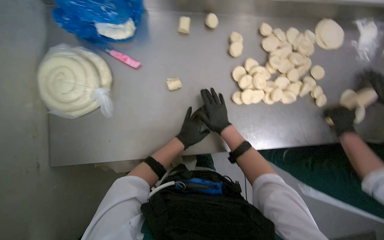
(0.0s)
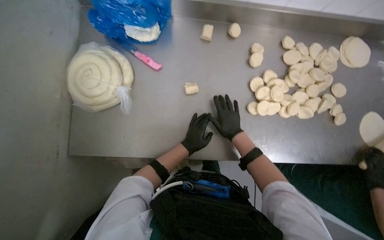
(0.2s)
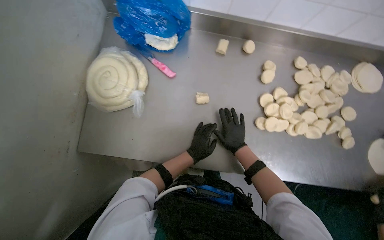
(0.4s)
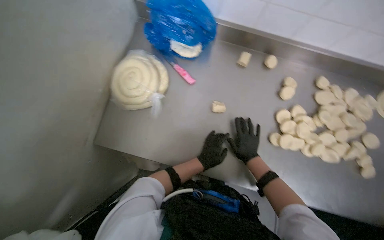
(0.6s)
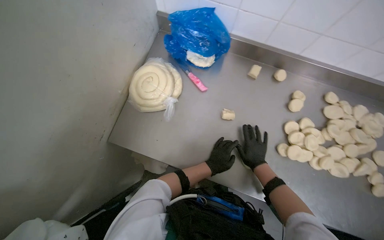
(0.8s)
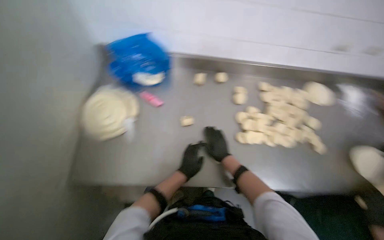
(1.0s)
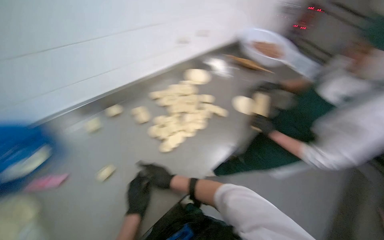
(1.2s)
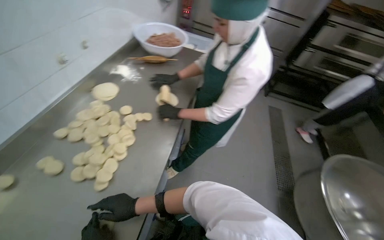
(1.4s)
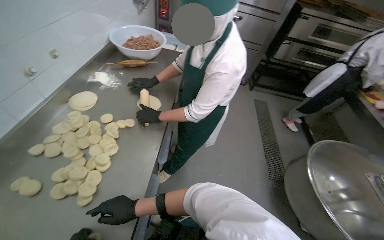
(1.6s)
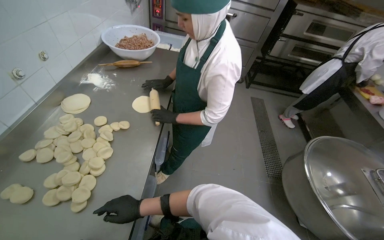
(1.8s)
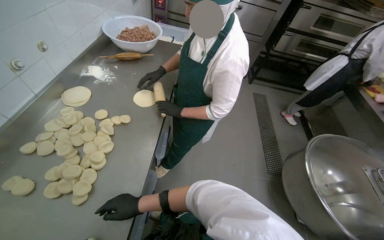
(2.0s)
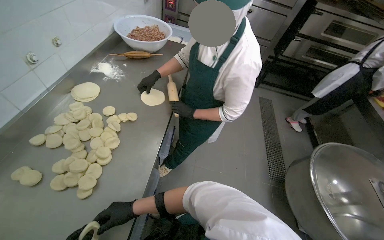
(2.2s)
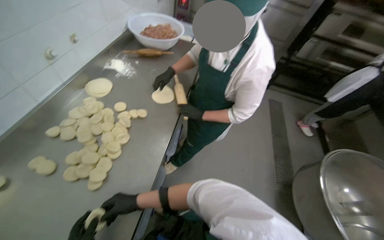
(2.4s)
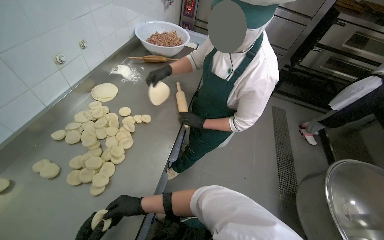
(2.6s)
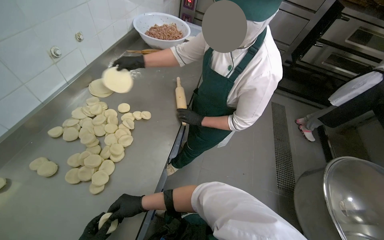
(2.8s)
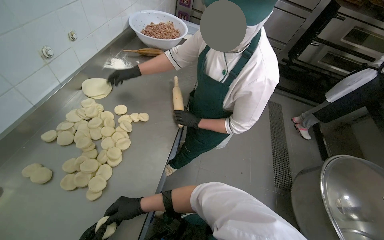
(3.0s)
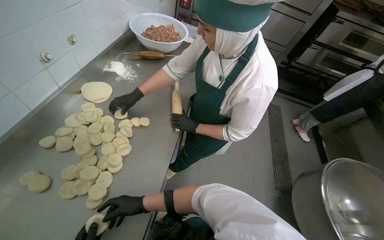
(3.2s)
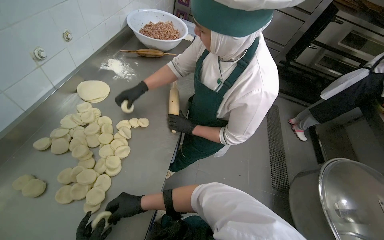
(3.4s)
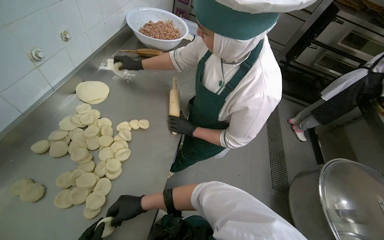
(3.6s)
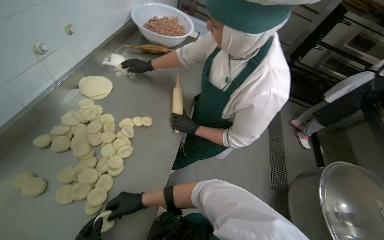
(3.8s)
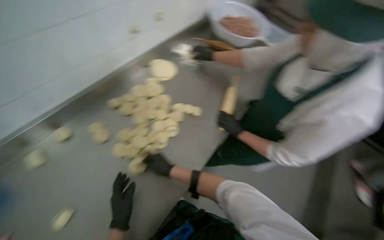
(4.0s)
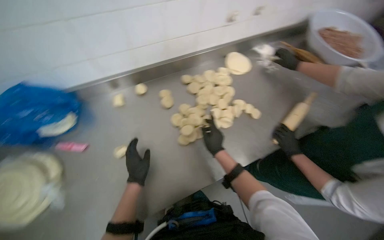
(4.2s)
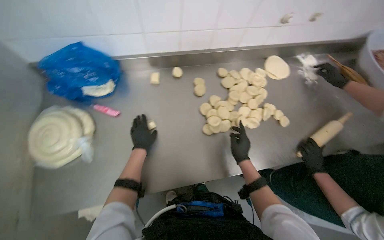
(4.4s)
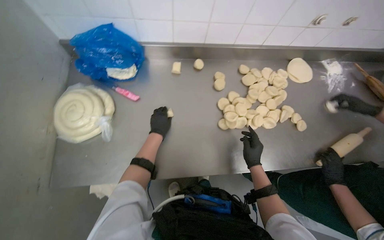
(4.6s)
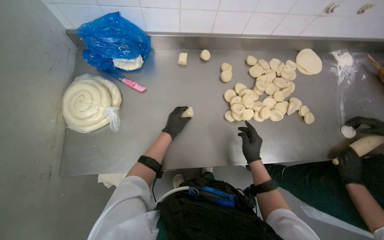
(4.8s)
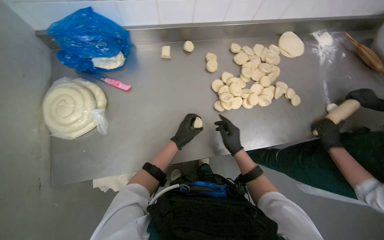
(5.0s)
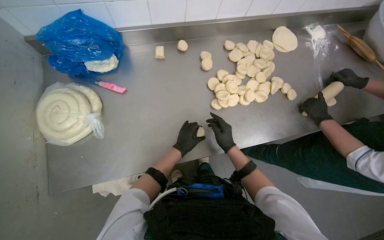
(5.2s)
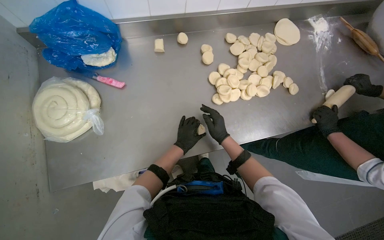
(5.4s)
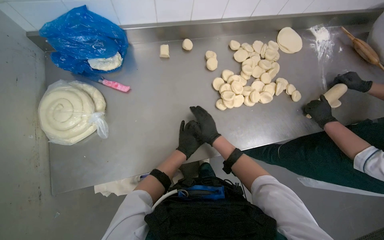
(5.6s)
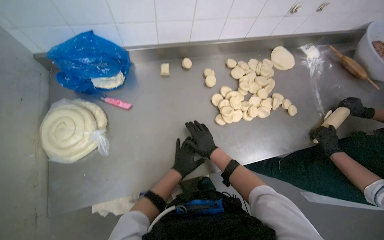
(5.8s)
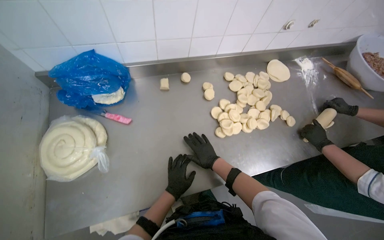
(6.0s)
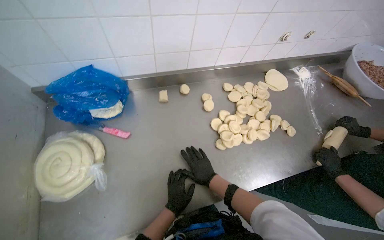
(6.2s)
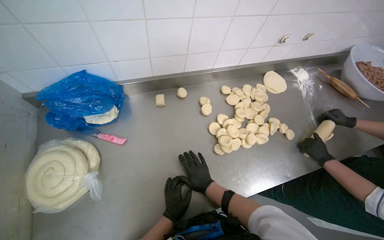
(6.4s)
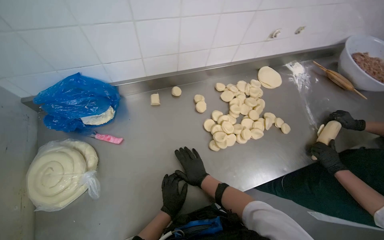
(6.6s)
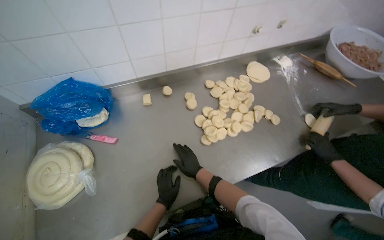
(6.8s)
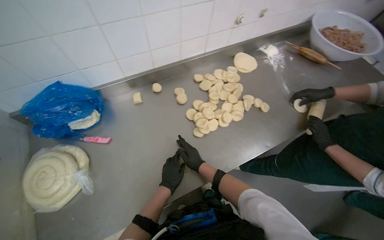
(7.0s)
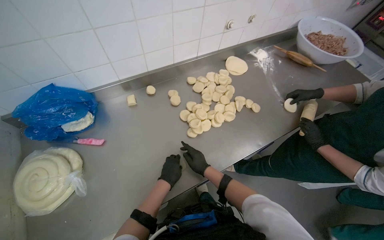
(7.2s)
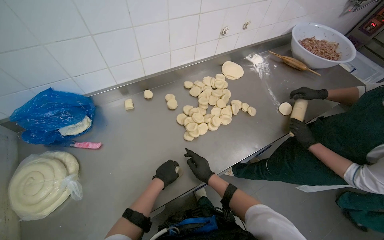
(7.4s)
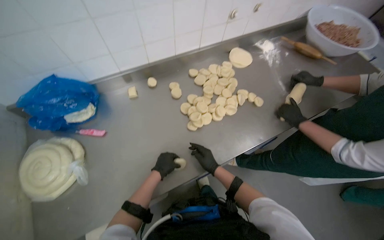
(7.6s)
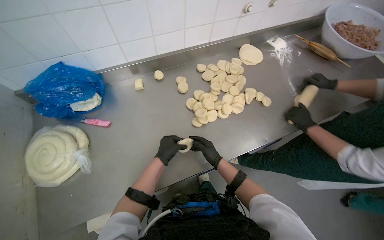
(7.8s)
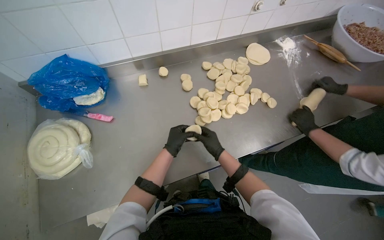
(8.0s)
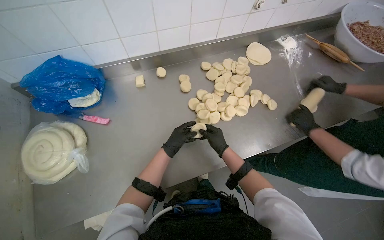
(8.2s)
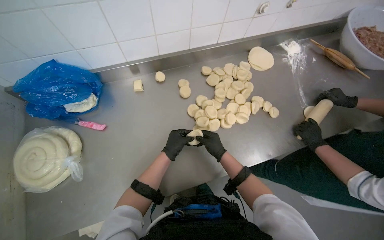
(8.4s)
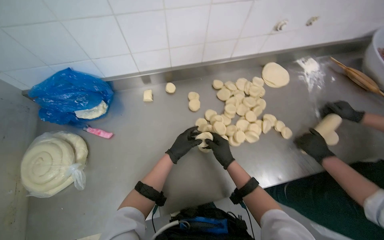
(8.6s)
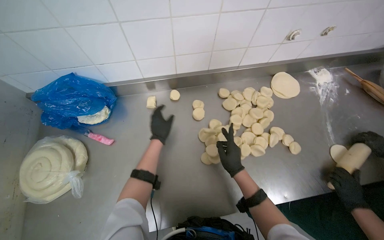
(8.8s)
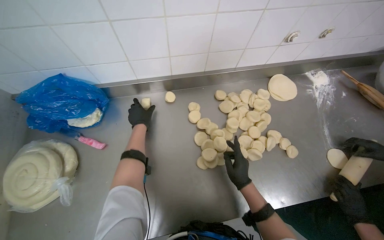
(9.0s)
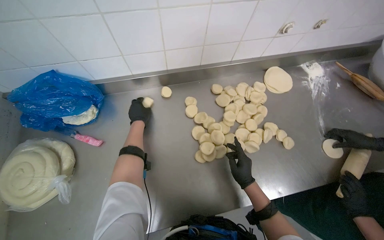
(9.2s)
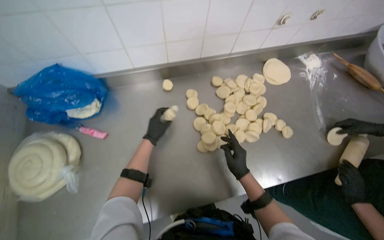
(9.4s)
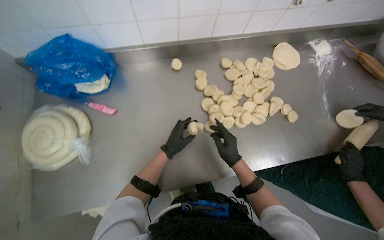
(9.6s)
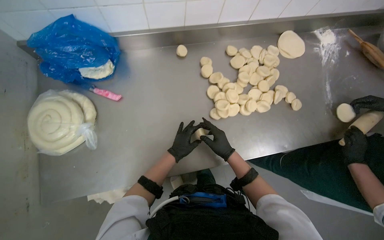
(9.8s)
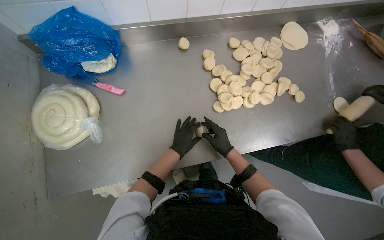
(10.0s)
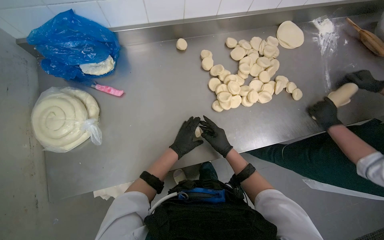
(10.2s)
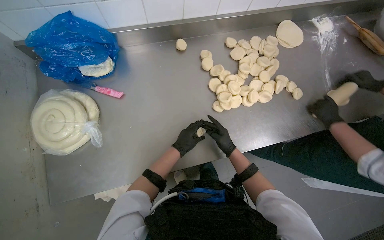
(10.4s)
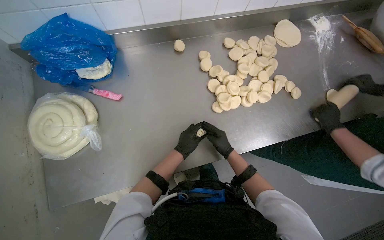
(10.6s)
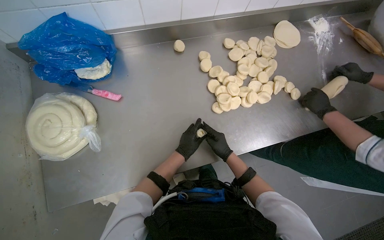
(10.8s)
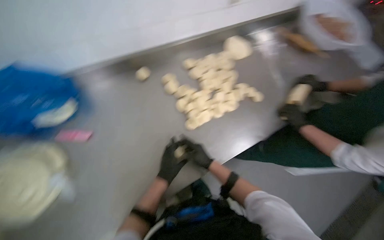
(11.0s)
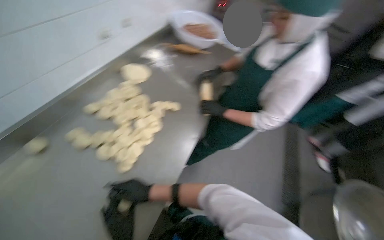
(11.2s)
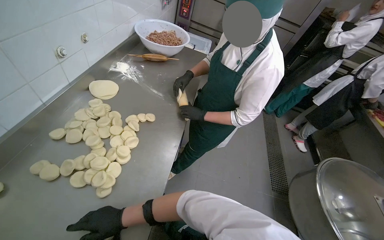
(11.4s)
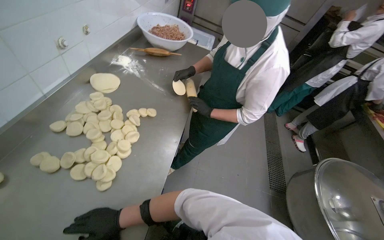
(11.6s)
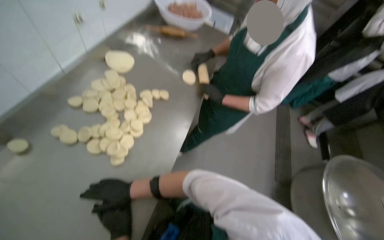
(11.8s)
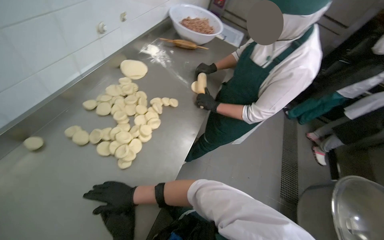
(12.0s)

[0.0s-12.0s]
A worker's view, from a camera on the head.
Job: preparing food.
The whole recording: Shaping dough balls. The worker shapes small pieces of dough into balls on the metal table.
0.0s to 1.6s: The head turns to the right by approximately 80 degrees. The camera pitches upward, by roughly 20 degrees.
3.0s to 4.4s: The wearer's head swings roughly 65 degrees to the left.
4.4s to 6.0s: The left hand goes some 15 cm down the picture, while the right hand moves to the left, some 20 cm.
6.0s to 7.6s: The left hand heads up the picture, covering roughly 10 cm.
7.6s to 9.0s: The left hand heads up the picture, farther from the camera and to the left, covering some 35 cm.
9.0s to 10.4s: The left hand heads down the picture, covering approximately 35 cm.
10.4s to 12.0s: The wearer looks approximately 50 degrees further to the right.

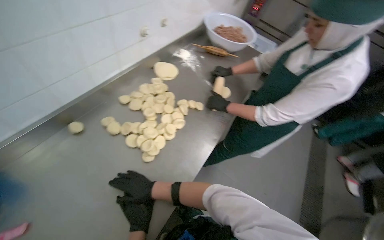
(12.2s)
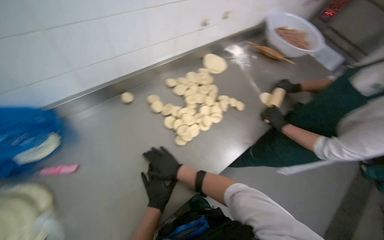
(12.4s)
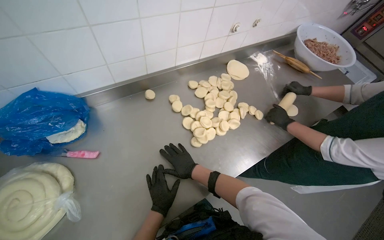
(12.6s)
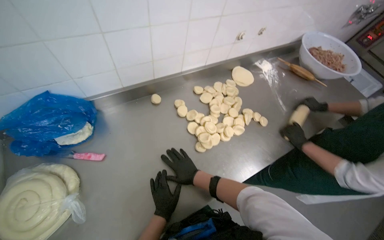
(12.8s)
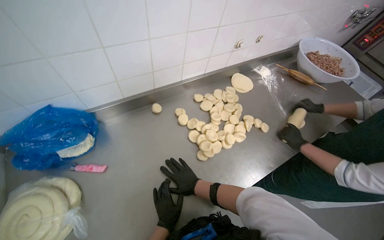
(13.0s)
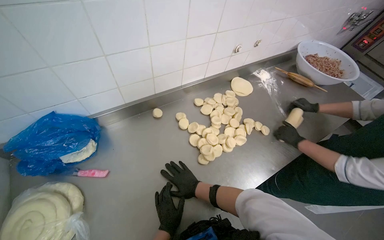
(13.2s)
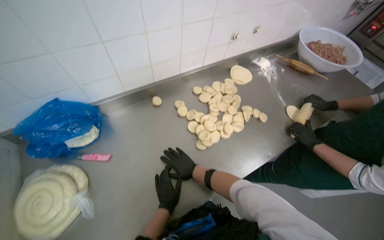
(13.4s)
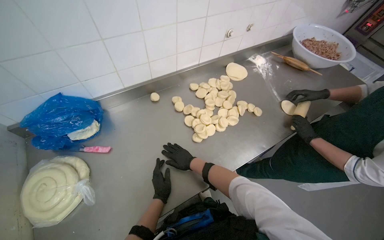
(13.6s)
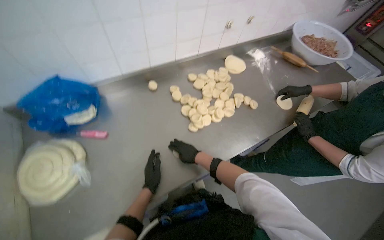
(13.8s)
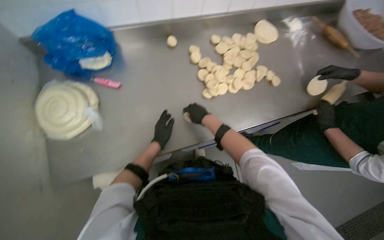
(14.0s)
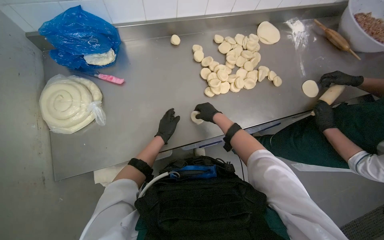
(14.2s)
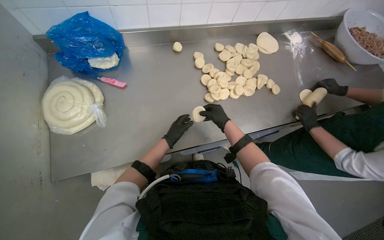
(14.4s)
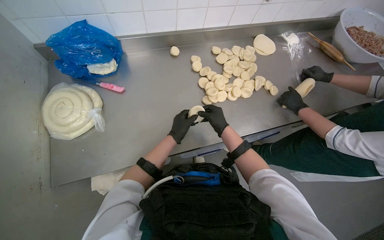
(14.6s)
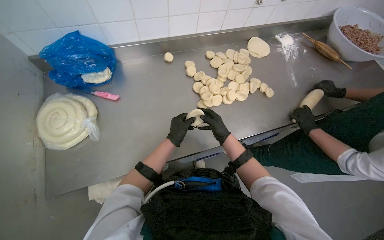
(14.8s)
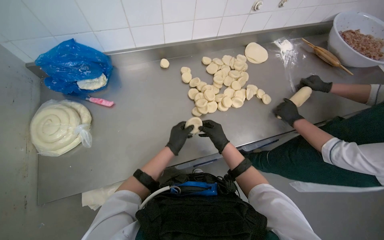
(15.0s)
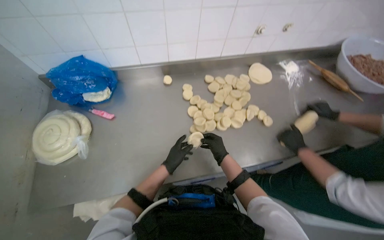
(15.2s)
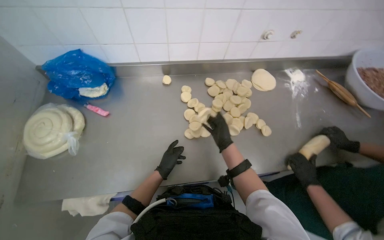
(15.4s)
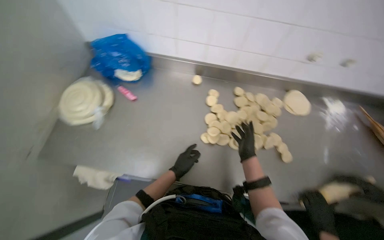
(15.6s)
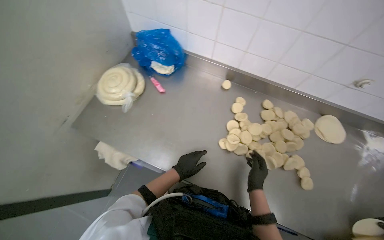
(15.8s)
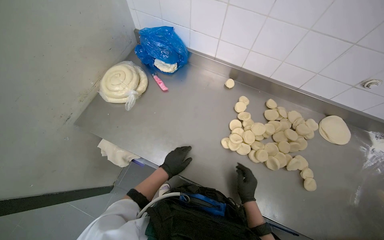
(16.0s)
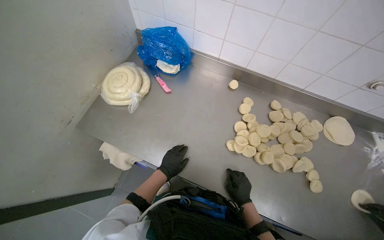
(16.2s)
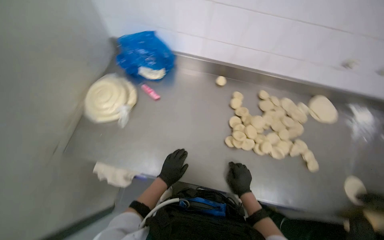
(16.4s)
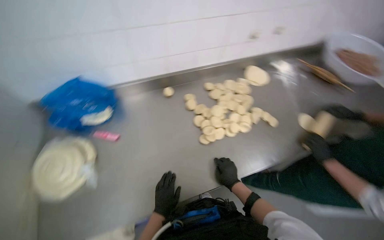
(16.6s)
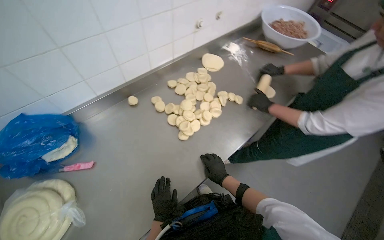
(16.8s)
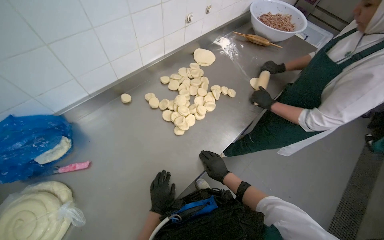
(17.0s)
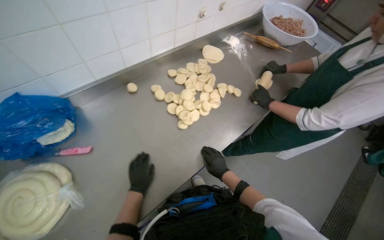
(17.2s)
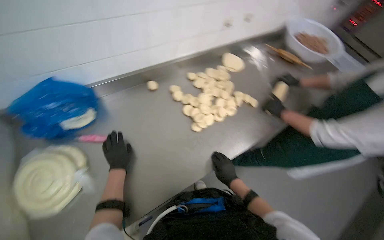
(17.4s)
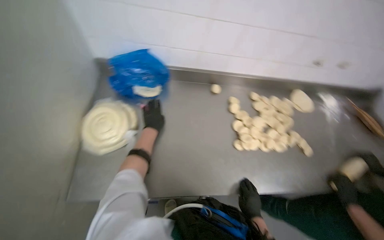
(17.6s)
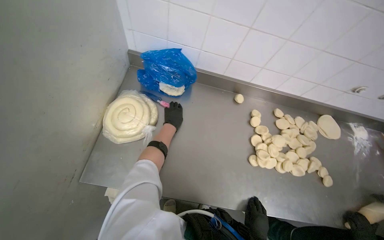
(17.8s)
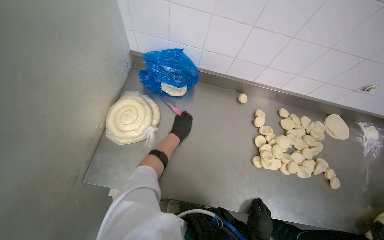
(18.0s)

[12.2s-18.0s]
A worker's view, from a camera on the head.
Job: preparing food.
The whole recording: Shaping dough balls. The worker shapes small pieces of dough into balls on the metal table.
12.2s to 13.6s: The head rotates some 25 degrees to the left.
13.6s to 15.0s: The left hand travels to the left by some 10 cm. The right hand is displaced to the right and nearer to the camera by about 20 cm.
16.6s to 18.0s: Everything in view rotates about 30 degrees clockwise.

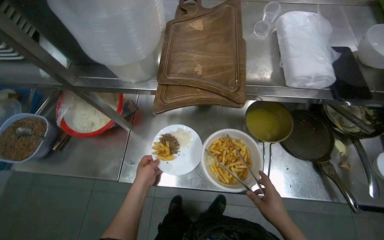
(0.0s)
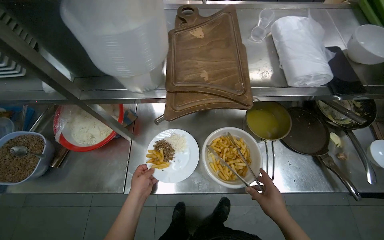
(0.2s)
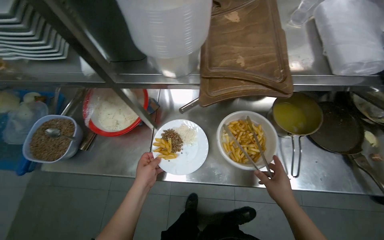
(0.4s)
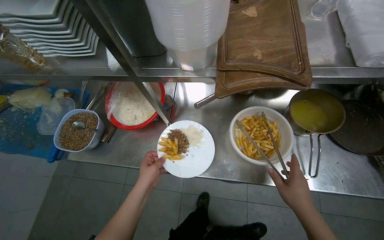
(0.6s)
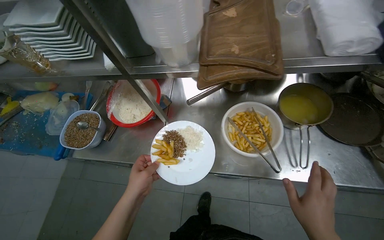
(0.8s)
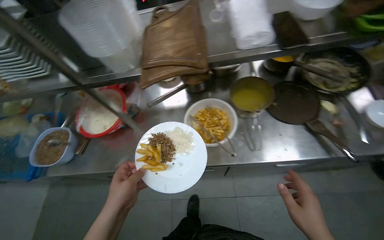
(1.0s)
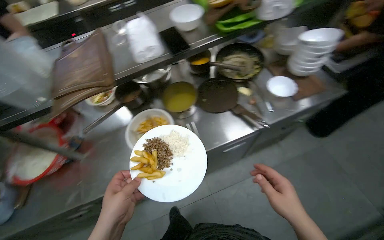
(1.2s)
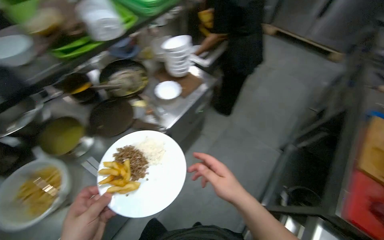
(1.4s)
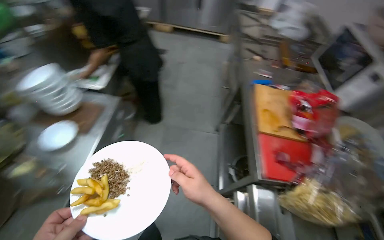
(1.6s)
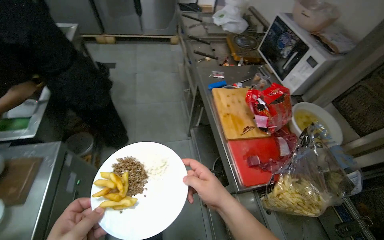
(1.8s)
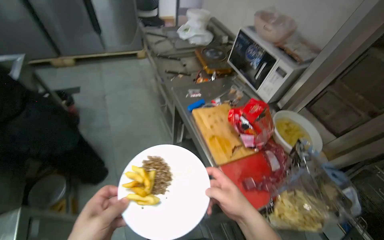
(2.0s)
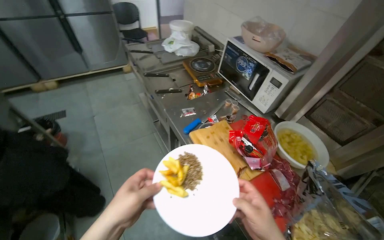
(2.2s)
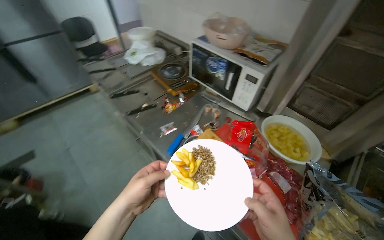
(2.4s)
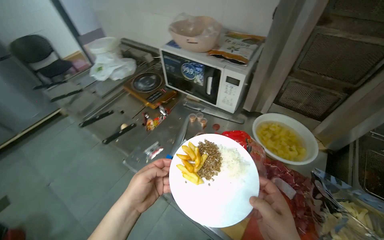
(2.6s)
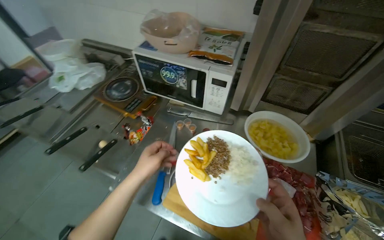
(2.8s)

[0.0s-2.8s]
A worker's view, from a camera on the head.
Job: cooking food.
The whole recording: Heating food in microwave. The worker places a plate of food into the microwave and sets the timer.
0.0s to 1.4s: The head travels roughly 60 cm. The wearer looks roughly 55 degrees further to the right. The camera pitches upward, by some 15 degrees.
1.4s to 2.8s: The head travels roughly 70 cm. The wearer looks some 80 degrees further to the right.
